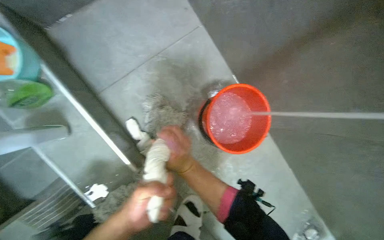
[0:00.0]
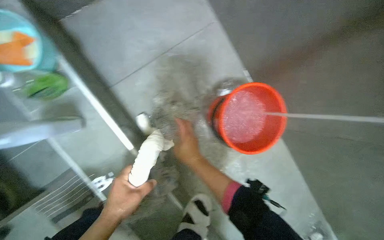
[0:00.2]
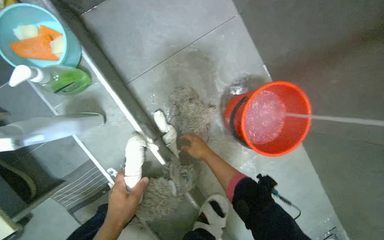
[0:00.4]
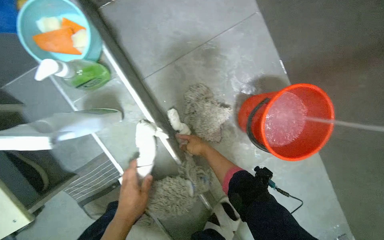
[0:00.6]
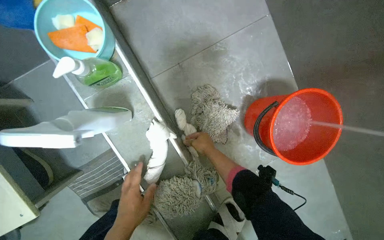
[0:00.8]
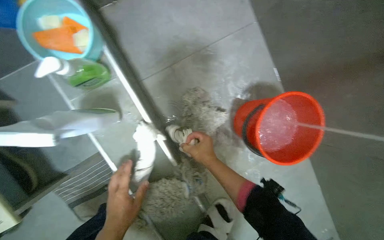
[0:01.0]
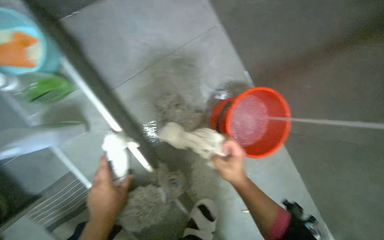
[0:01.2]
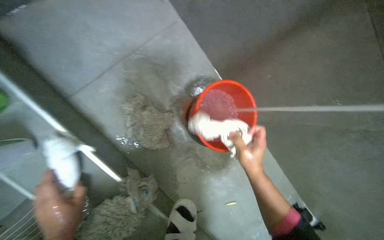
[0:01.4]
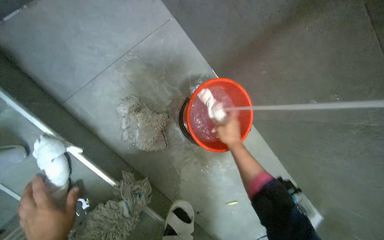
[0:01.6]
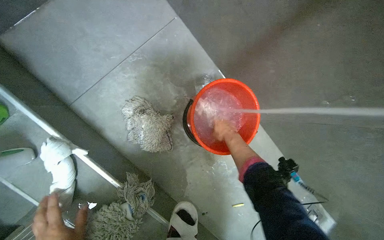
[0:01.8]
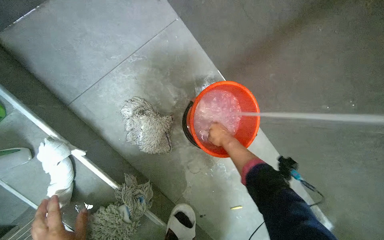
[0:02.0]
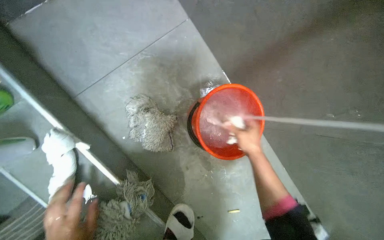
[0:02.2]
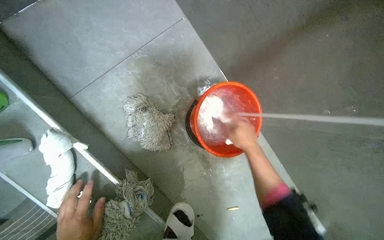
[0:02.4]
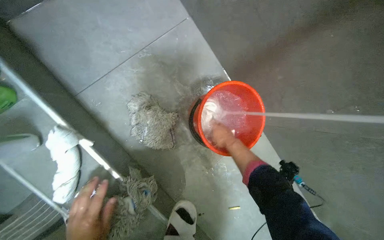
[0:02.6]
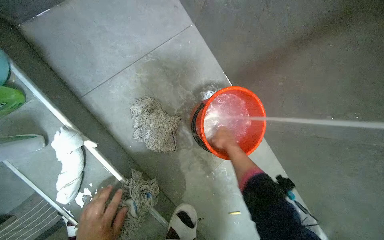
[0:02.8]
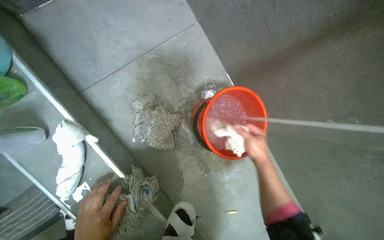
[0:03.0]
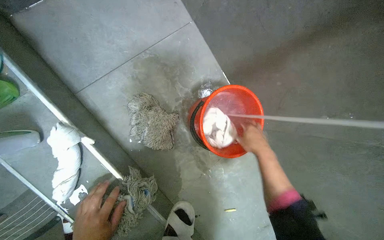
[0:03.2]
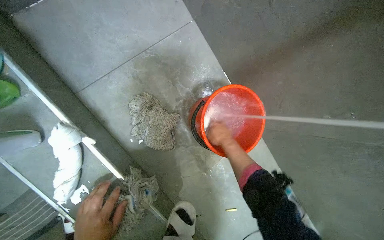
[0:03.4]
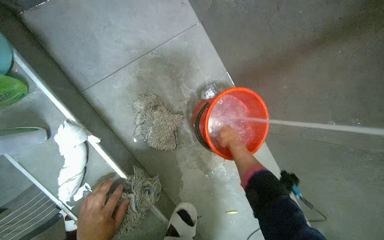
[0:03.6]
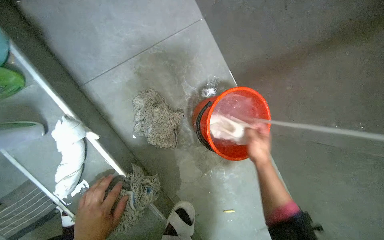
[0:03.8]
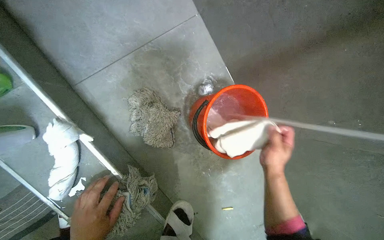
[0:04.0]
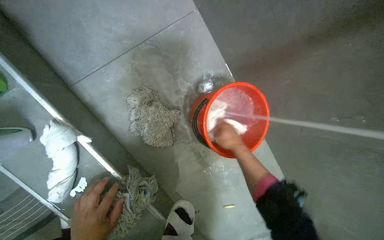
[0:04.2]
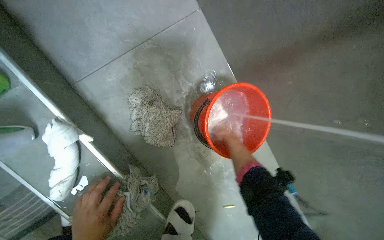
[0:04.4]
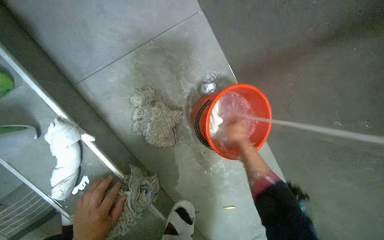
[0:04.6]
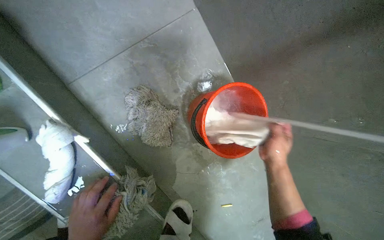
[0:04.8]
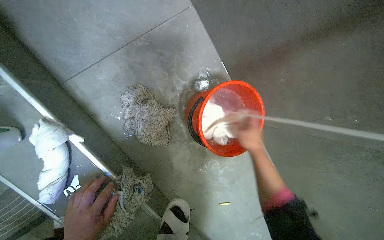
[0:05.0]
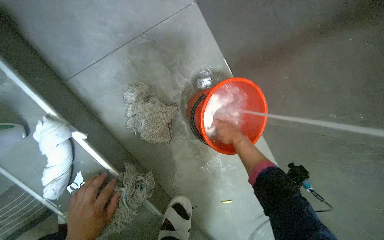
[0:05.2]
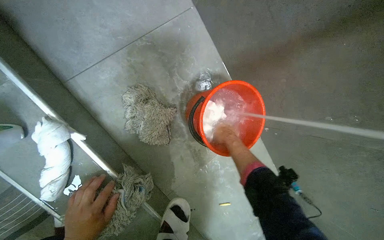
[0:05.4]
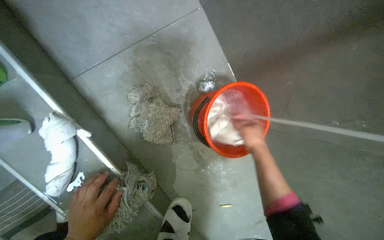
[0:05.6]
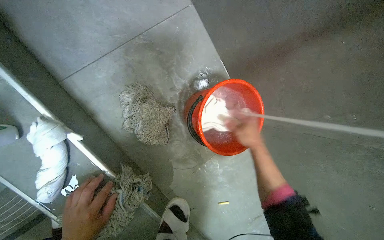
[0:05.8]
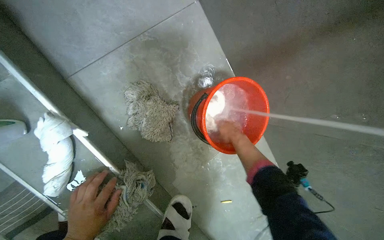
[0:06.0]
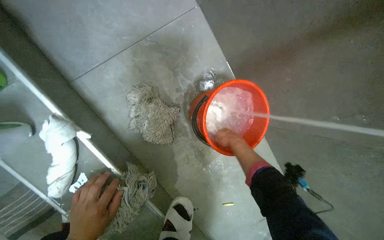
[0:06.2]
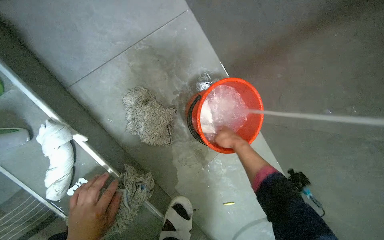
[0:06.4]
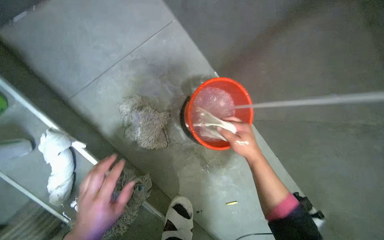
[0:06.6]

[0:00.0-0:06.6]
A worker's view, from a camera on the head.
Job: preparing cleaning supplies.
The whole recording: Rinsing and wringing cloths. The worker rinses and wrings two cloths under the faucet.
0:00.0 to 0:01.6: The right hand is displaced to the right by about 25 cm.
0:03.2 to 0:05.0: The right hand goes nearer and farther, approximately 15 cm each way, reversing 4 times.
0:05.0 to 0:06.6: The right hand is displaced nearer to the camera by about 10 cm.

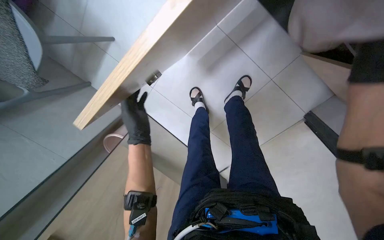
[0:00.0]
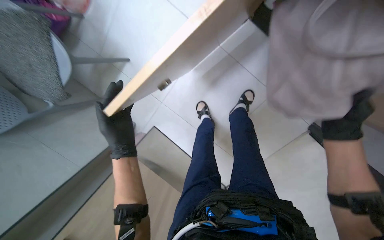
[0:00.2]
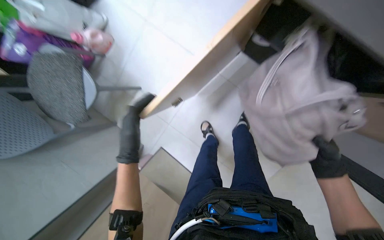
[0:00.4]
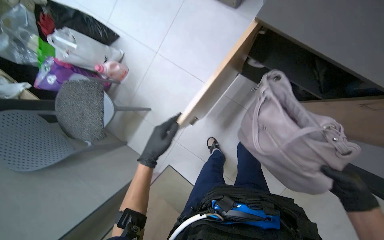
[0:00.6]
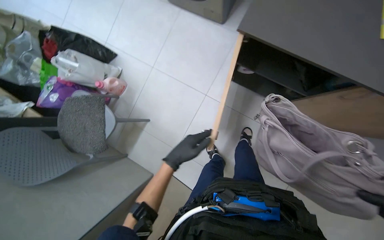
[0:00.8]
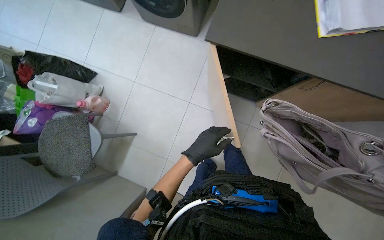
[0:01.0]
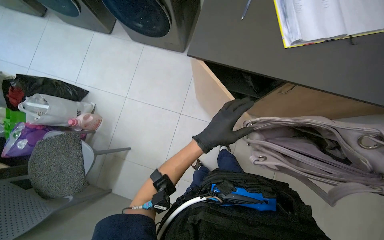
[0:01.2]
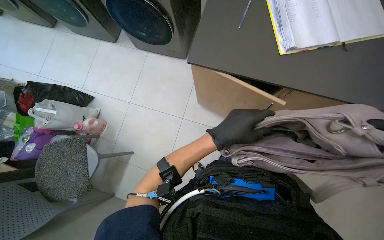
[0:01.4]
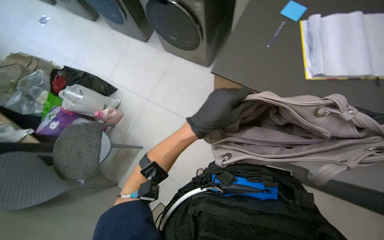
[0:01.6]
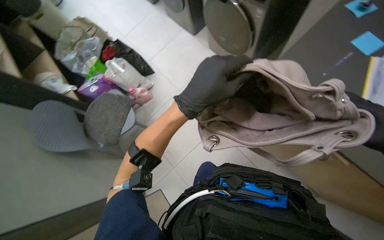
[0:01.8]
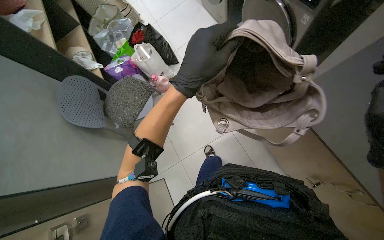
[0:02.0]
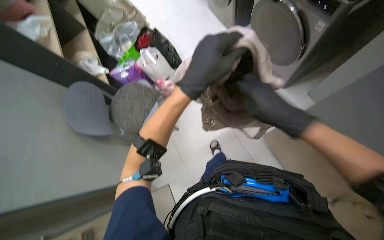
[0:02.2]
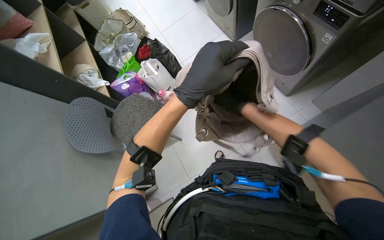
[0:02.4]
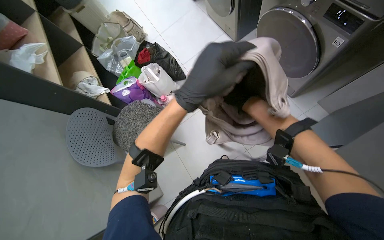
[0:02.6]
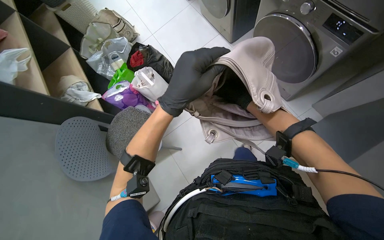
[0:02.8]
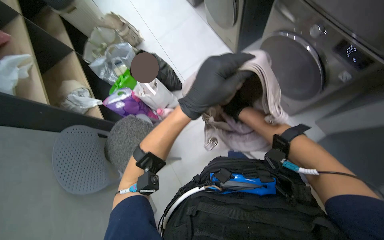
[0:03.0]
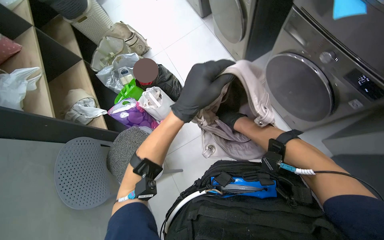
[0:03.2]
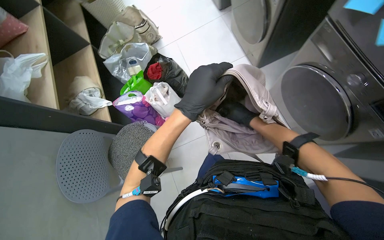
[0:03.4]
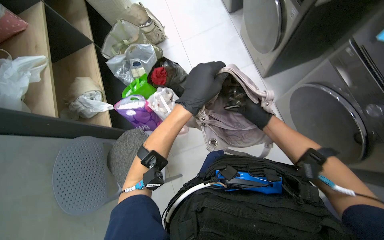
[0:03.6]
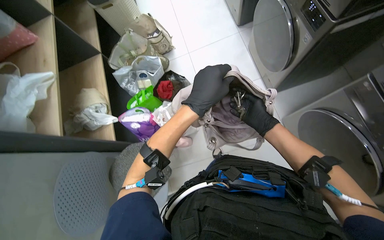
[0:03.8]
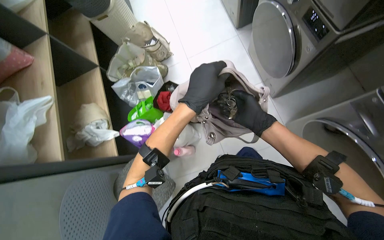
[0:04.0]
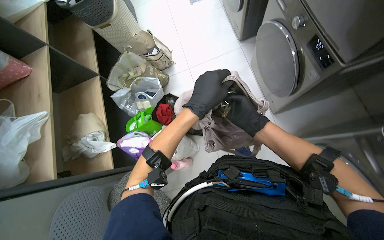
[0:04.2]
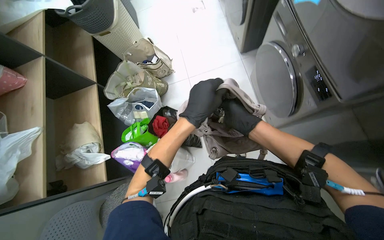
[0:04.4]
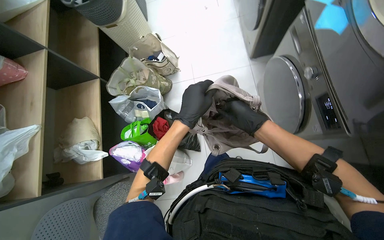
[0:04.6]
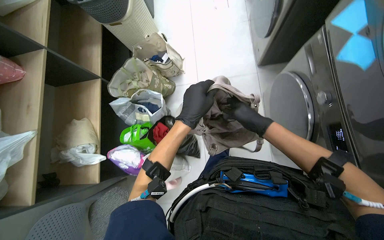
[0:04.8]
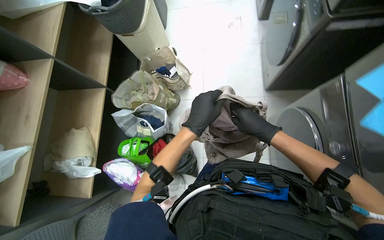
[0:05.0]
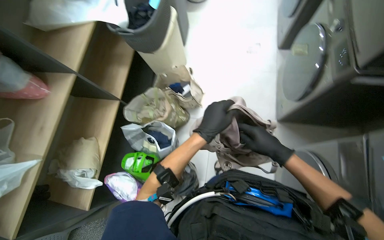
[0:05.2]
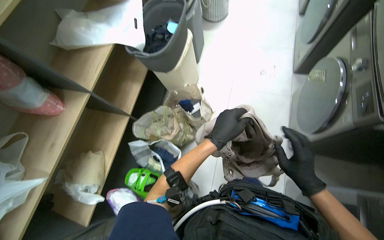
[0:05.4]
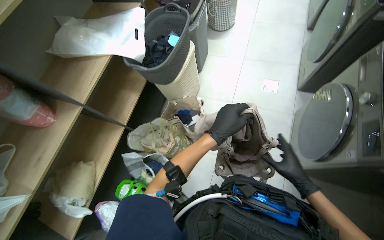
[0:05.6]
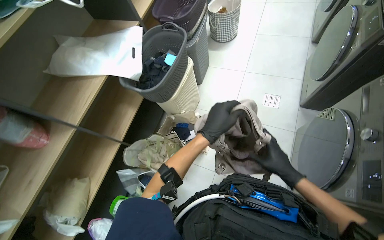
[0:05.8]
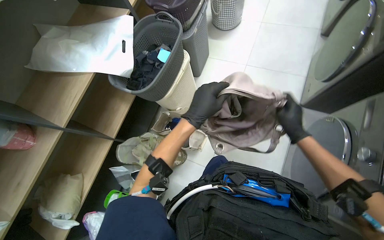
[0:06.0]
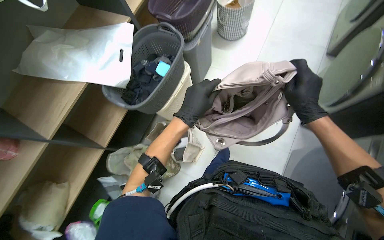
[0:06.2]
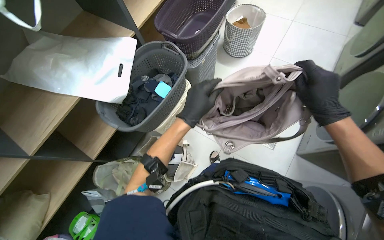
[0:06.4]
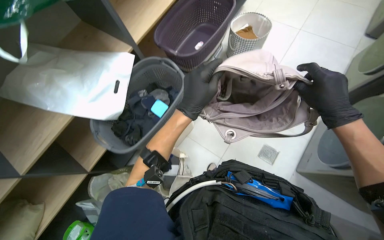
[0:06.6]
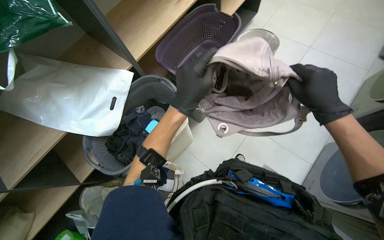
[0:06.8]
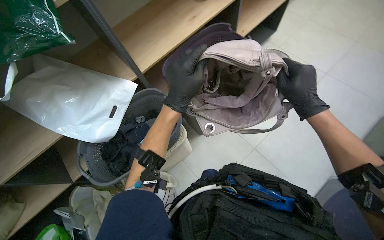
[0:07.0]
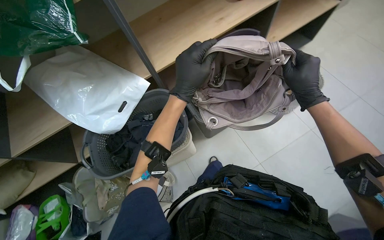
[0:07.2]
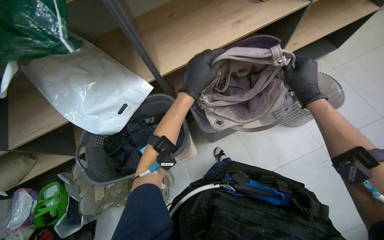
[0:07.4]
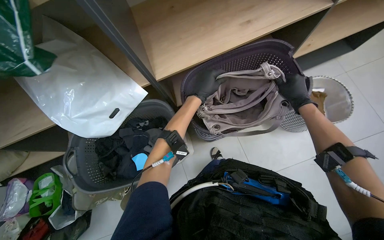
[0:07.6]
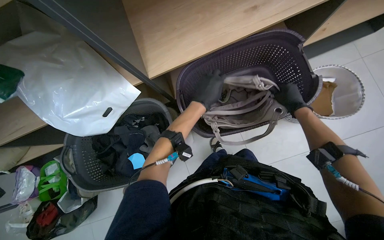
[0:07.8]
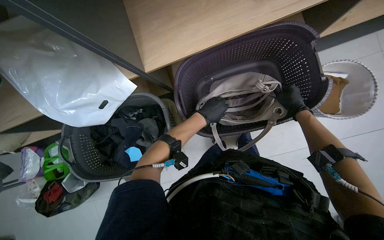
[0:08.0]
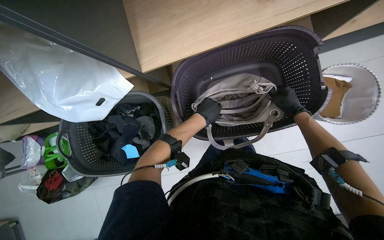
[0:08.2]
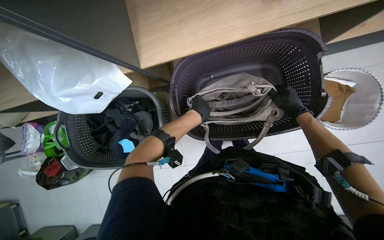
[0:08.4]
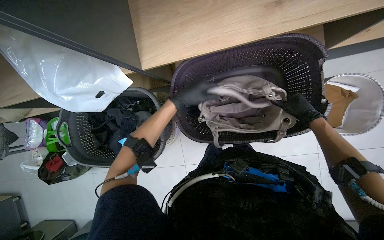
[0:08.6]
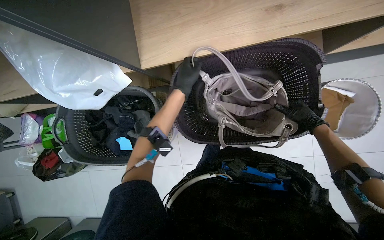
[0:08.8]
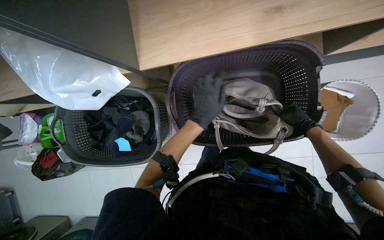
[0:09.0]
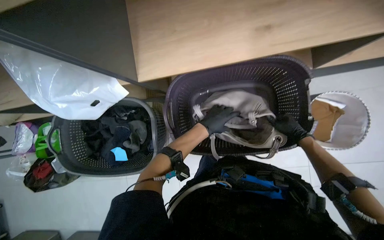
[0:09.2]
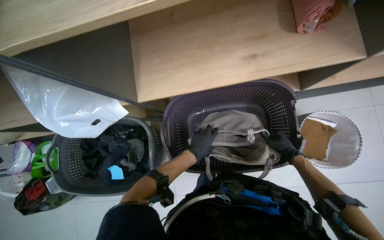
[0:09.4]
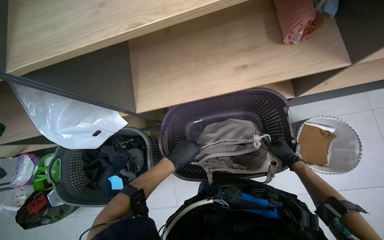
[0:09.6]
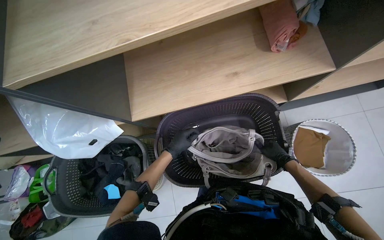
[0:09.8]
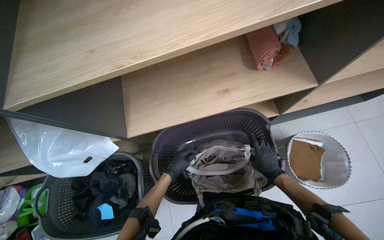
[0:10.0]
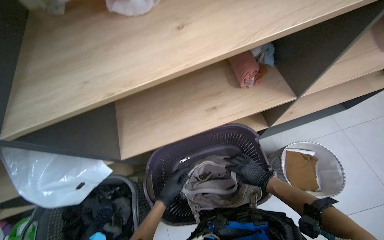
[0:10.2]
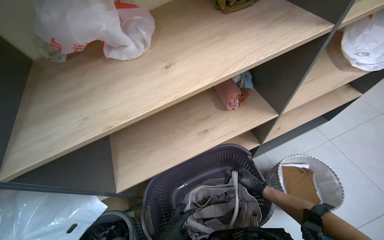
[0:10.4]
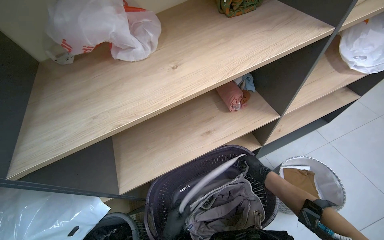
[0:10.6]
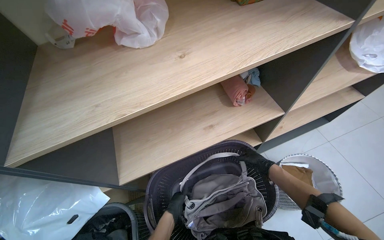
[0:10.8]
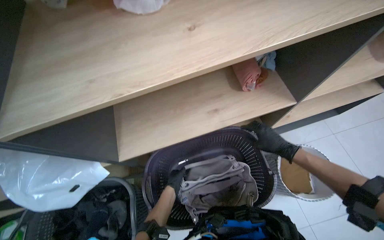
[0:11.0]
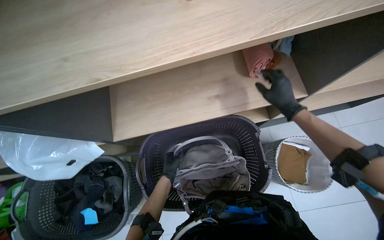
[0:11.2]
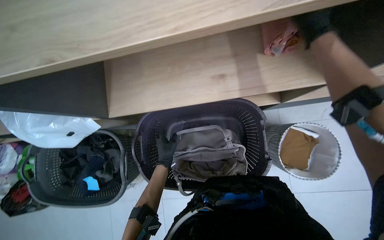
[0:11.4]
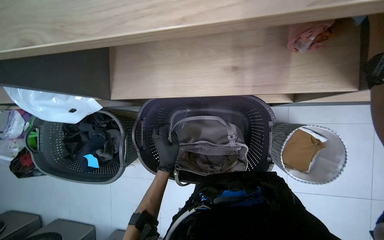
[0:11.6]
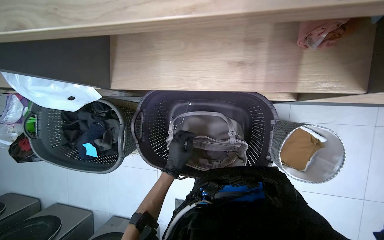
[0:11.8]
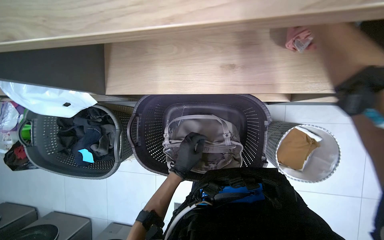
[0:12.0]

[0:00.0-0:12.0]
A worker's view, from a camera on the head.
Job: managing laundry.
The whole recording: Organizing items into a bag. The worker places various items, including clothes and a towel, into a bag.
0:00.0 to 0:01.6: The view tips upward by roughly 40 degrees.
0:01.6 to 0:03.0: The head turns to the left by approximately 25 degrees.
0:03.0 to 0:04.4: The camera is carried some 70 cm.
0:04.4 to 0:06.0: The camera travels about 1 m. The scene turns about 35 degrees clockwise in the picture.
0:06.0 to 0:07.6: The wearer moves approximately 80 cm. The scene turns roughly 35 degrees clockwise in the picture.
0:07.6 to 0:09.0: The view tips downward by approximately 20 degrees.
0:09.0 to 0:10.4: The view tips upward by roughly 40 degrees.
0:10.4 to 0:12.0: The wearer looks about 35 degrees further downward.
